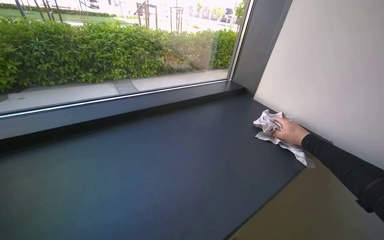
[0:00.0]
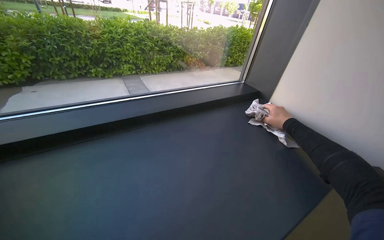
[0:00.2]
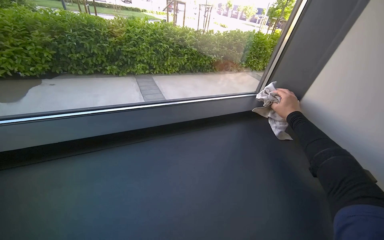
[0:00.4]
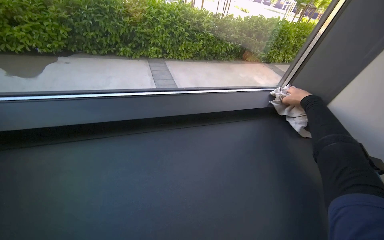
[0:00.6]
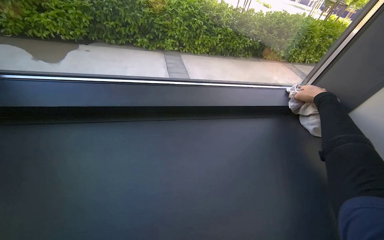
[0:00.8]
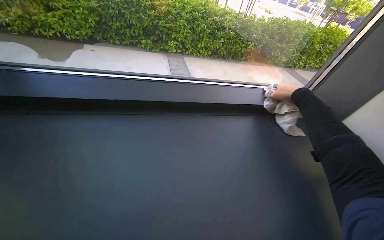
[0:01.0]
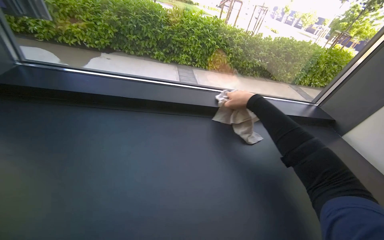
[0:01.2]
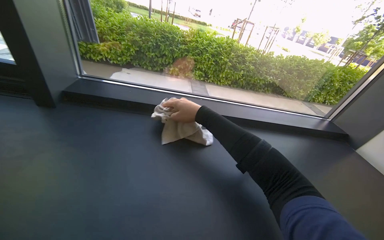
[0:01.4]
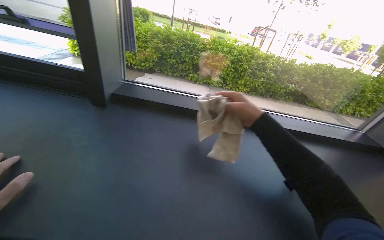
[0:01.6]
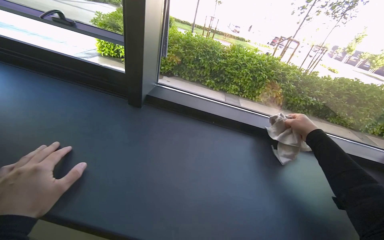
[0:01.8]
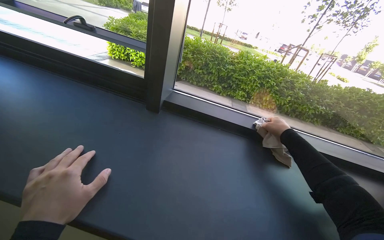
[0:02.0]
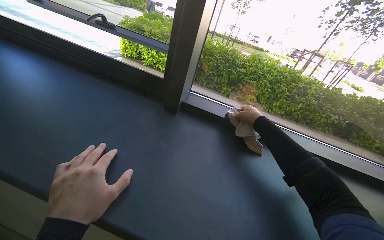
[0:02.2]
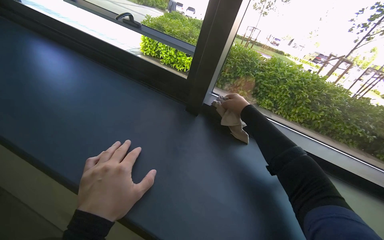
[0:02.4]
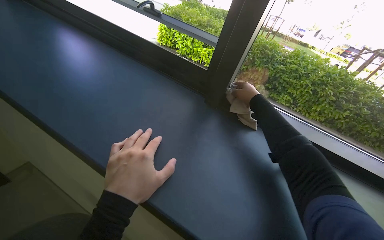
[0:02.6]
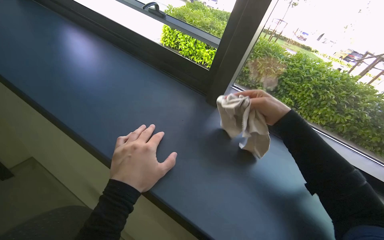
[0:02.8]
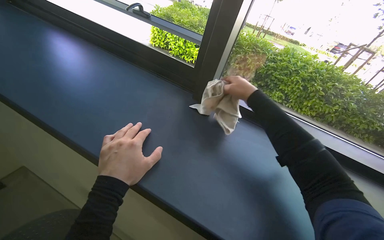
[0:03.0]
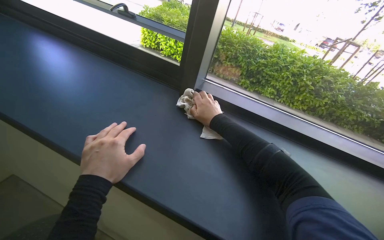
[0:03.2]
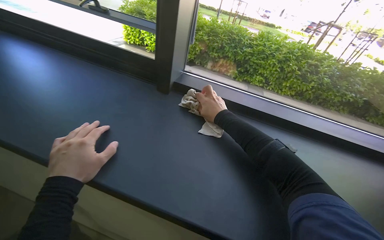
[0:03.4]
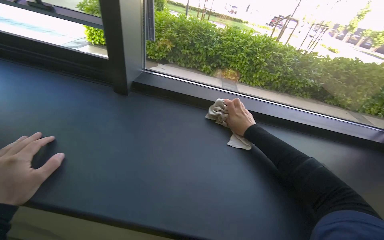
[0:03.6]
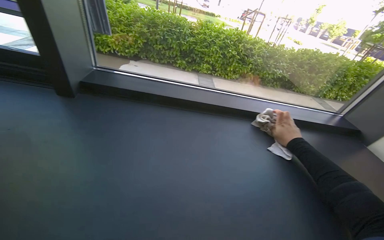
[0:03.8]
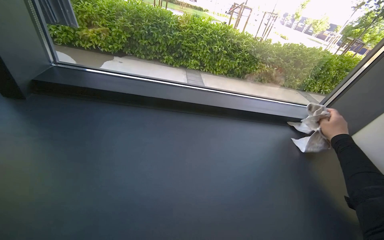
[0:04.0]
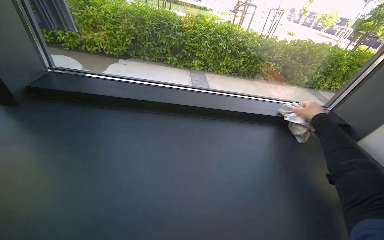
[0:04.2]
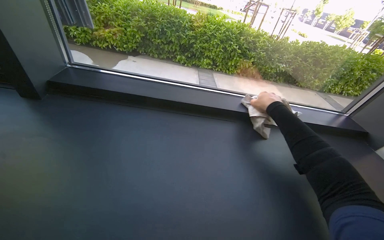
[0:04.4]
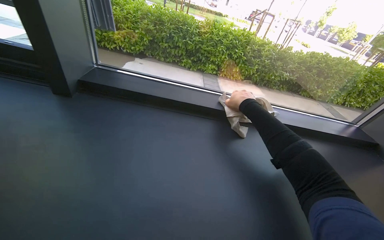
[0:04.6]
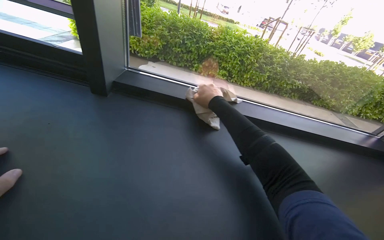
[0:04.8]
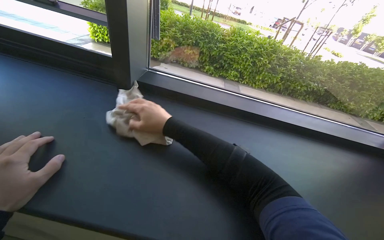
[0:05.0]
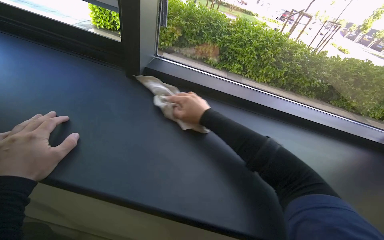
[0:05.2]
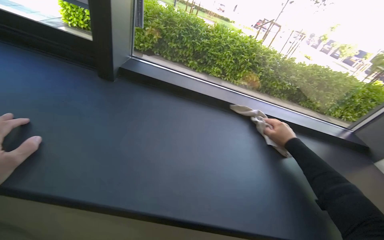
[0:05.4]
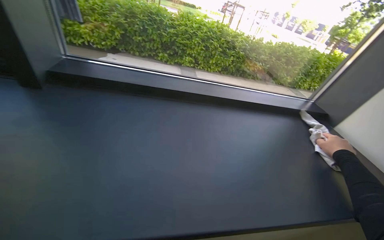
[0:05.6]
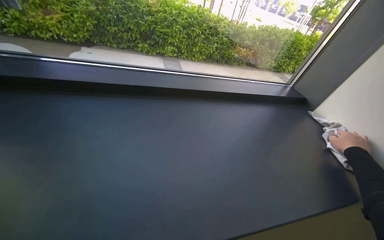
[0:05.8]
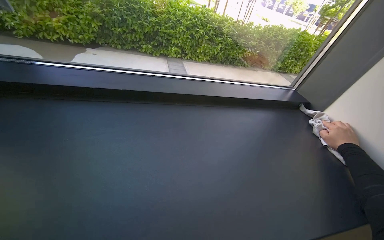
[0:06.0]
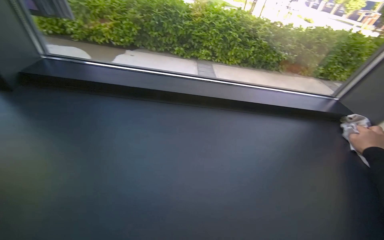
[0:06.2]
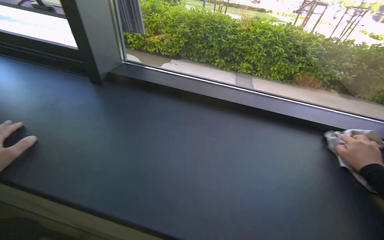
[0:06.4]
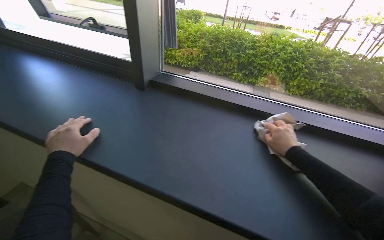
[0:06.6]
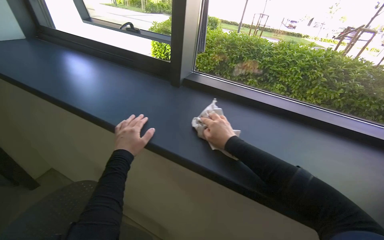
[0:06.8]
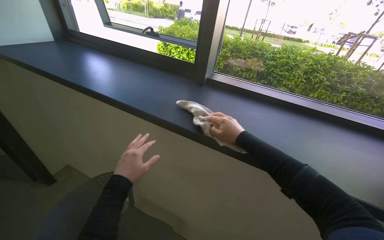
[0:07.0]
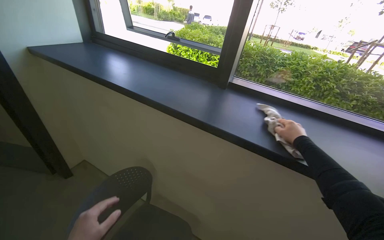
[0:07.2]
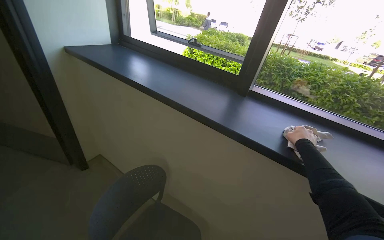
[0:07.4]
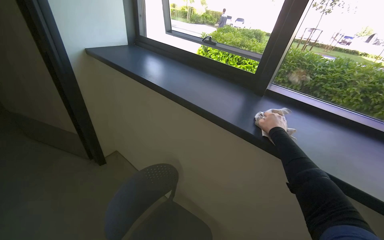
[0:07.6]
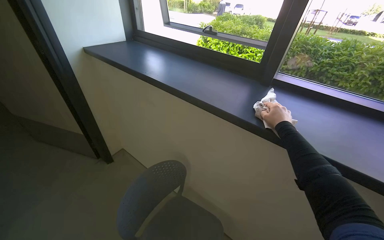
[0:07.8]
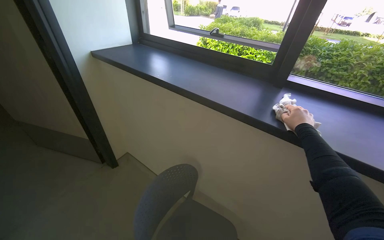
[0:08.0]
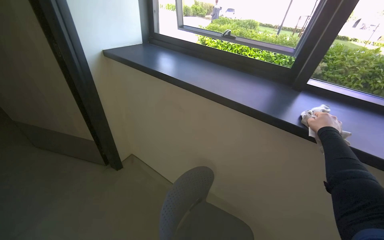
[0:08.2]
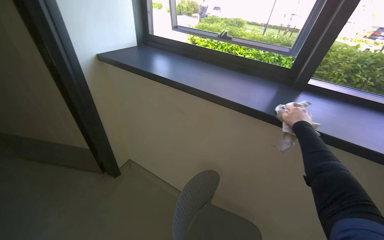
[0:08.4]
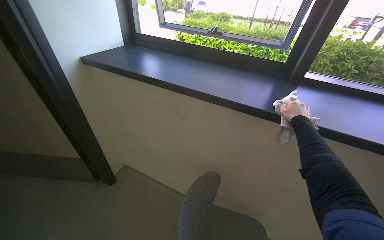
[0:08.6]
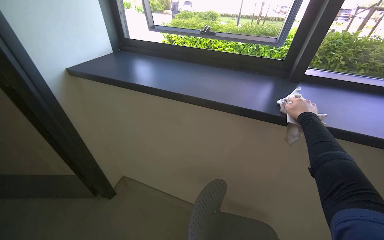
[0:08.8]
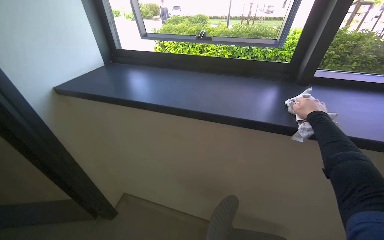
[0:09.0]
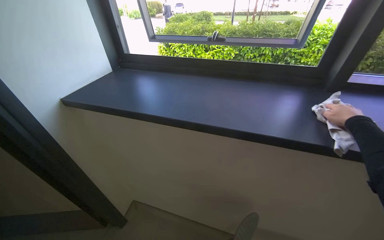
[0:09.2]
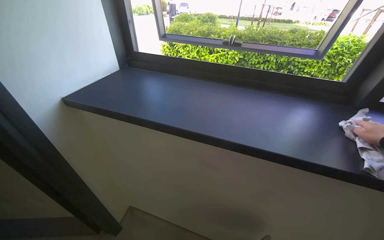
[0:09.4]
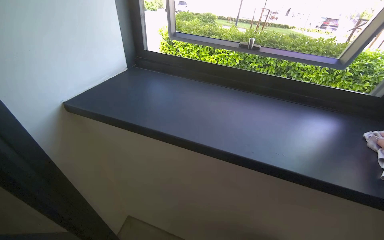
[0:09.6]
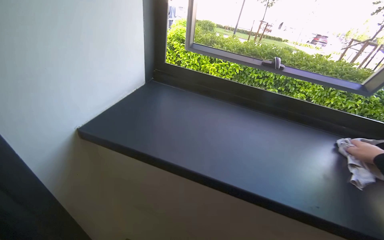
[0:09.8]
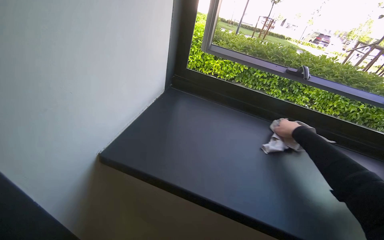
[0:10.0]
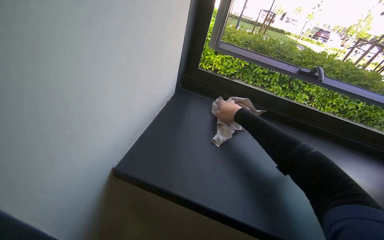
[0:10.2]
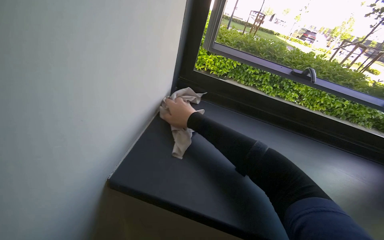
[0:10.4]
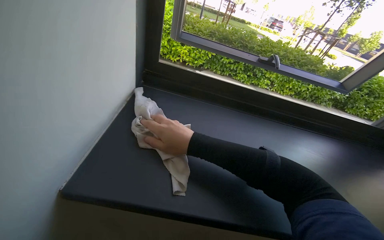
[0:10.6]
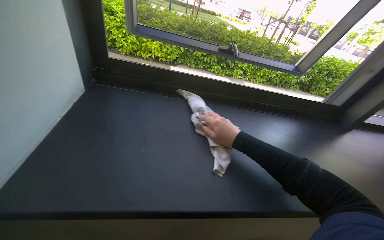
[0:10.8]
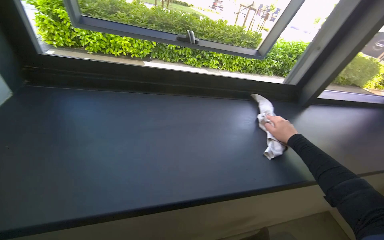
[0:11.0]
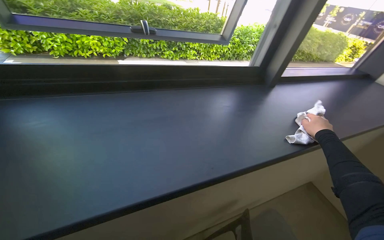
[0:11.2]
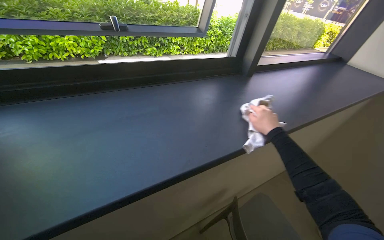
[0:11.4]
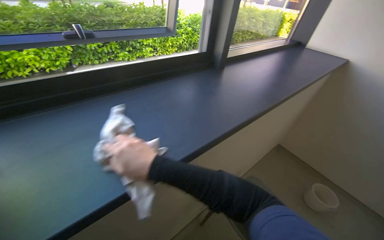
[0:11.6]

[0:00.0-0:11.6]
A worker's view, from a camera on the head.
Job: wiping surfaces.
The whole recording: Wiping window sill. The worker wipes down the window sill with a cloth.
0:00.0 to 0:01.4: The wearer looks approximately 30 degrees further to the left. The right hand is displaced to the left by approximately 60 cm.
0:01.4 to 0:02.8: The head turns to the left by some 30 degrees. The right hand swings left and right, about 35 cm each way, with 2 reversals.
0:02.8 to 0:04.4: The wearer looks approximately 30 degrees further to the right. The right hand moves left and right over about 40 cm, changing direction 2 times.
0:05.8 to 0:07.2: The wearer moves some 50 cm. The head turns to the left by some 40 degrees. The wearer looks about 15 degrees further upward.
0:07.2 to 0:08.8: The camera travels to the left, some 40 cm.
0:08.8 to 0:10.2: The camera travels roughly 90 cm.
0:10.2 to 0:11.6: The wearer's head swings roughly 55 degrees to the right.

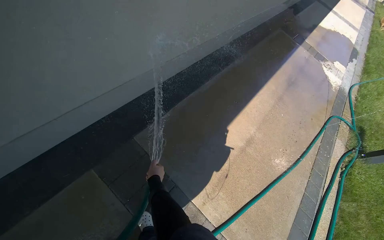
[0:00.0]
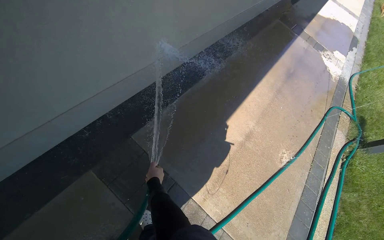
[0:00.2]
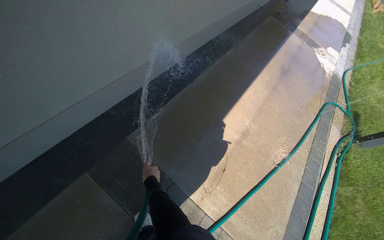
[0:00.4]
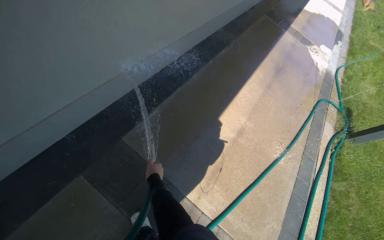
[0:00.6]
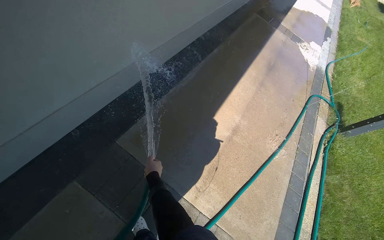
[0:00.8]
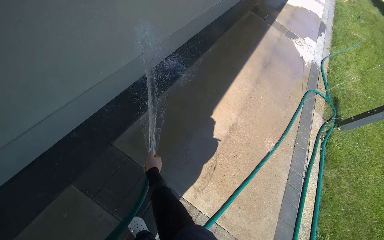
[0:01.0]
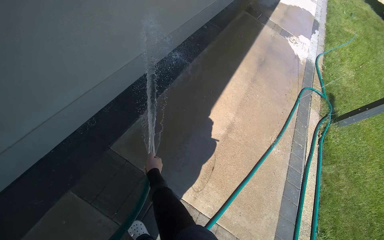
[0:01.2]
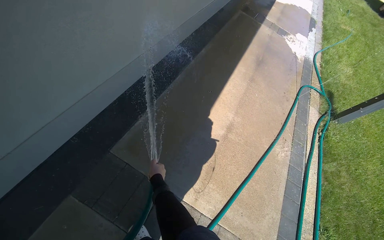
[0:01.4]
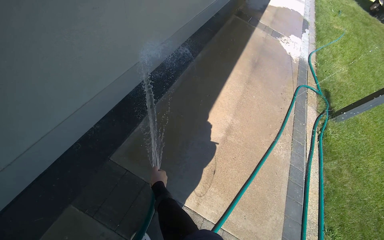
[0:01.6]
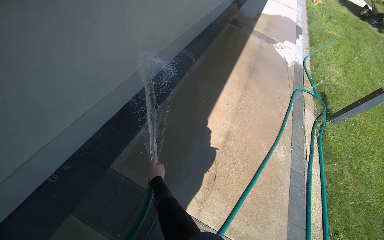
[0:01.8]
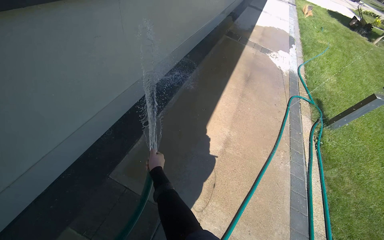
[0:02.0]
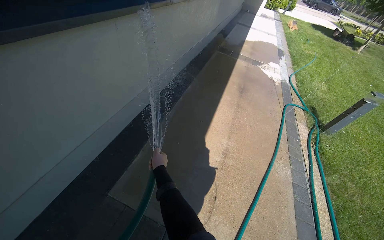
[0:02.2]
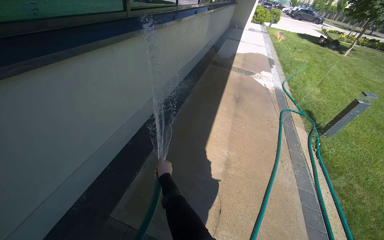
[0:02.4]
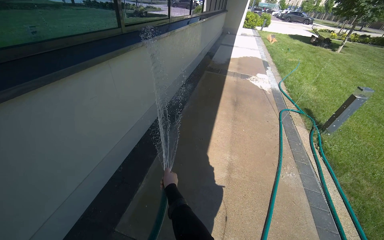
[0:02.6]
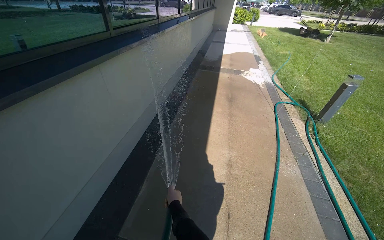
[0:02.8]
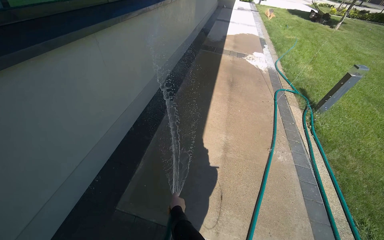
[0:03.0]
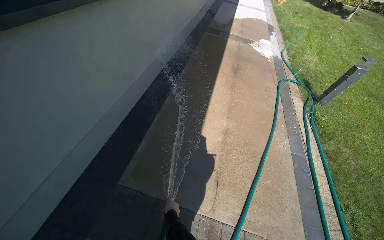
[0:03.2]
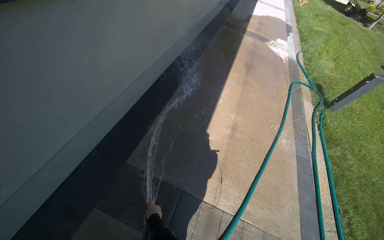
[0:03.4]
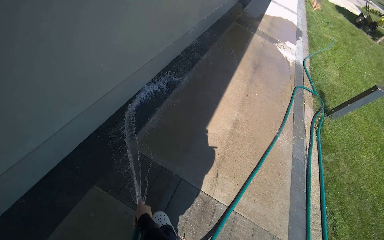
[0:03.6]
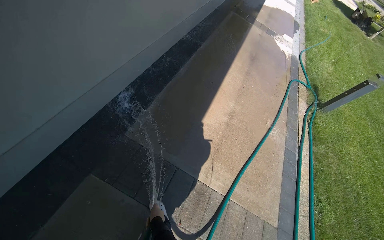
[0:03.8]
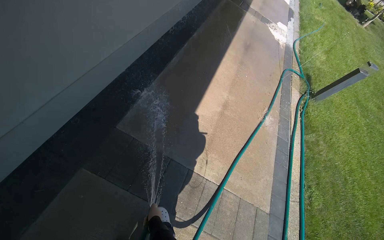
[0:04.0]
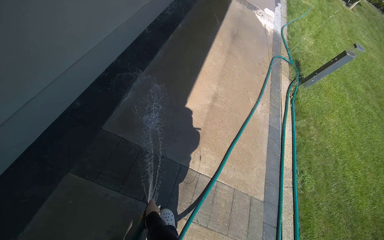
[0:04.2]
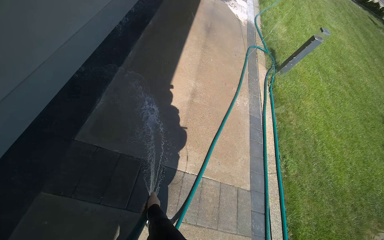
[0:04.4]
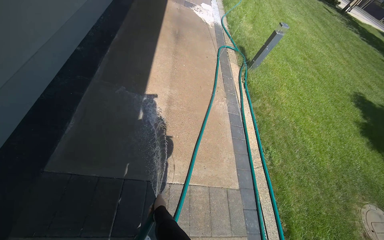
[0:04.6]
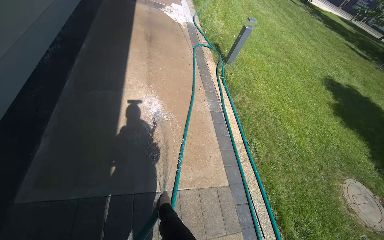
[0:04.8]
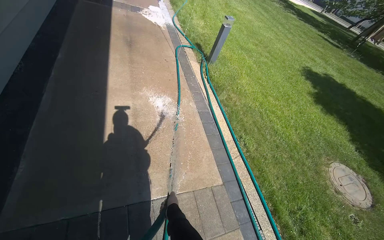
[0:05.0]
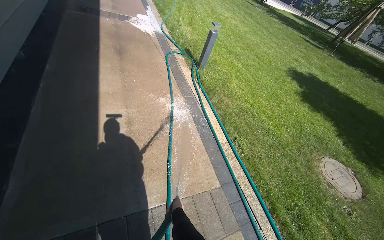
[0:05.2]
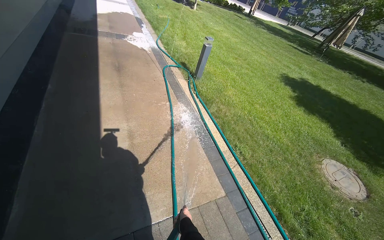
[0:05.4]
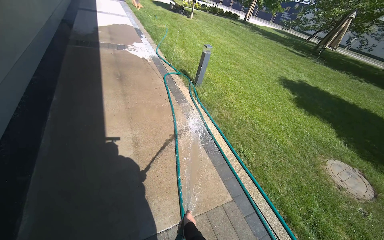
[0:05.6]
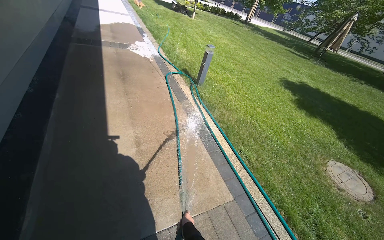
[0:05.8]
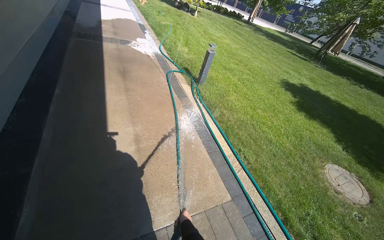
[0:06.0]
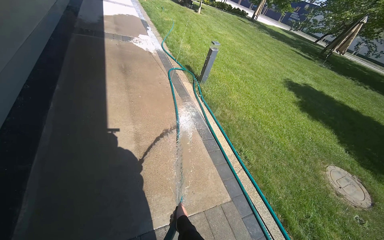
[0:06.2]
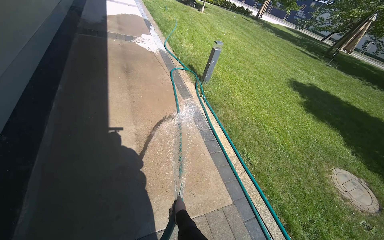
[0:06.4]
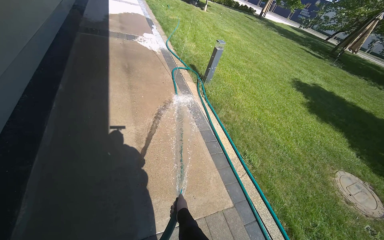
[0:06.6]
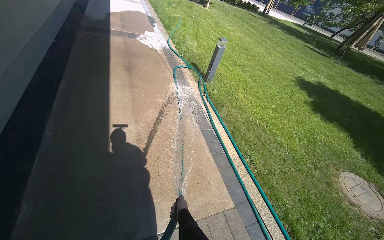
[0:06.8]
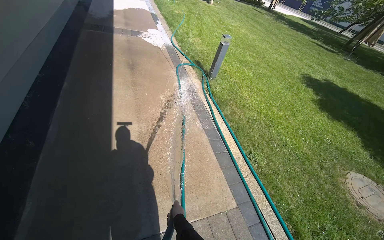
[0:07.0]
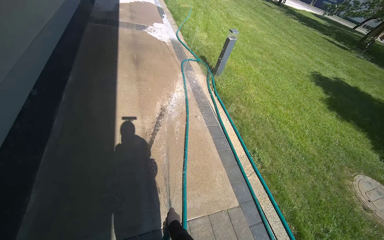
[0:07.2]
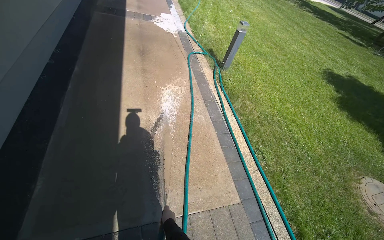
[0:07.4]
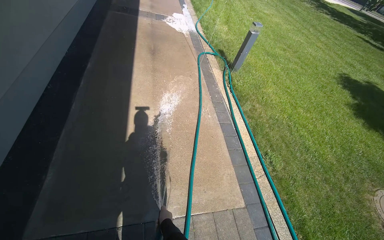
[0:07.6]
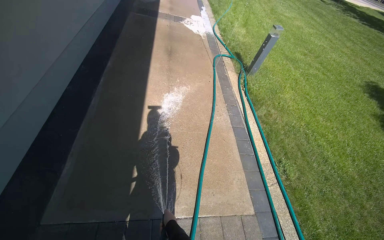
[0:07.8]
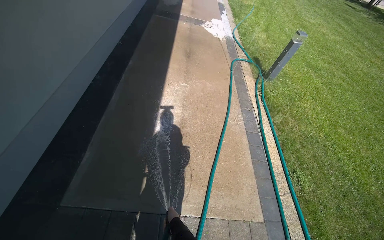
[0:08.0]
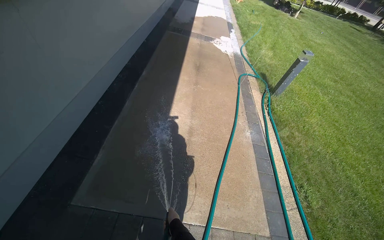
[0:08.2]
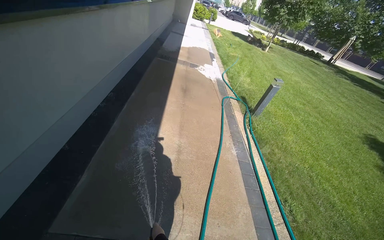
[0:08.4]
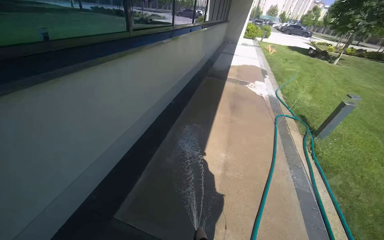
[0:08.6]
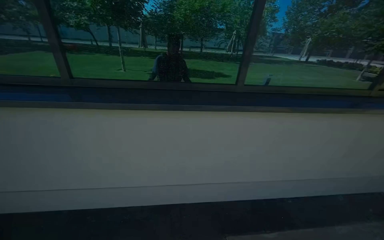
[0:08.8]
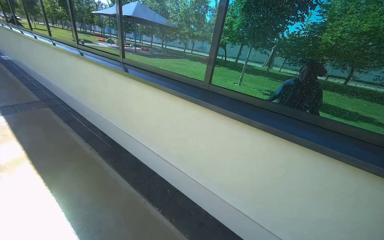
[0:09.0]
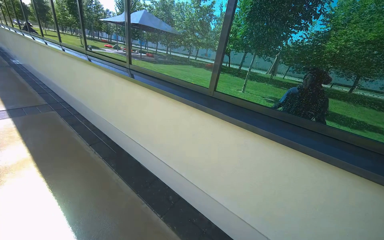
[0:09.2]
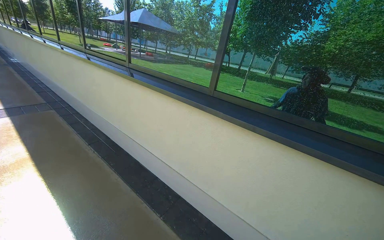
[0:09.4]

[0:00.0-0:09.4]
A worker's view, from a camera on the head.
Job: wiping surfaces.
The whole recording: Spraying water on sidewalk. The worker sprays water onto the sidewalk with a hose.
0:03.2 to 0:04.8: The wearer looks roughly 25 degrees further to the right.
0:06.2 to 0:07.8: The head turns to the left by roughly 20 degrees. The left hand moves farther from the camera, down the picture and to the left, approximately 20 cm.
0:07.8 to 0:09.4: The wearer moves some 60 cm. The wearer looks roughly 130 degrees further to the left. The view tips upward by roughly 40 degrees.
